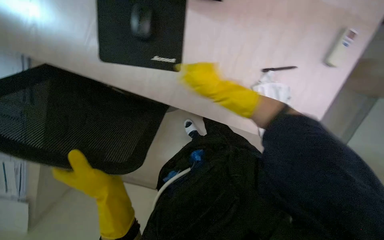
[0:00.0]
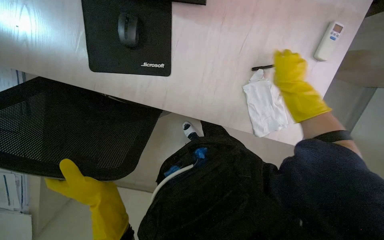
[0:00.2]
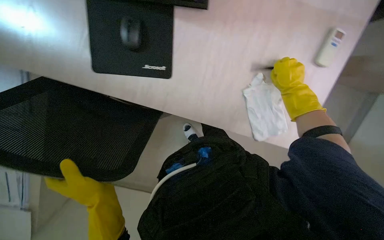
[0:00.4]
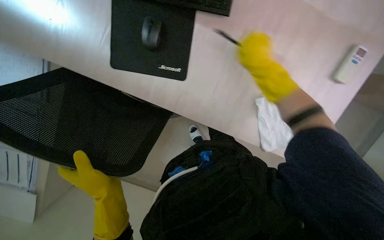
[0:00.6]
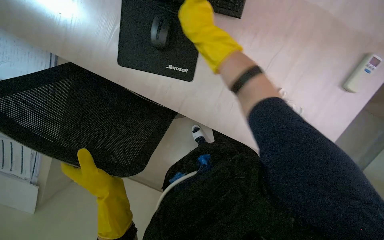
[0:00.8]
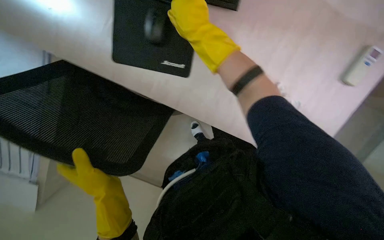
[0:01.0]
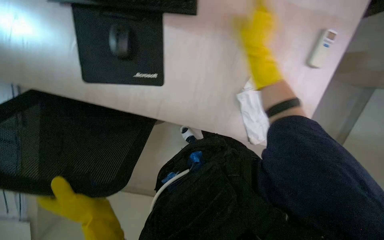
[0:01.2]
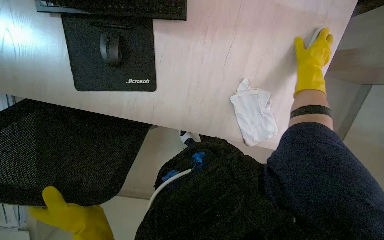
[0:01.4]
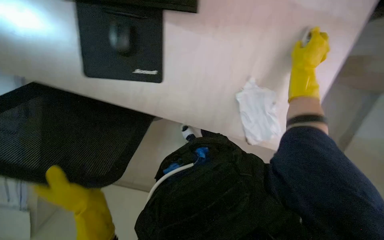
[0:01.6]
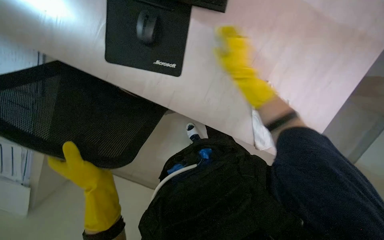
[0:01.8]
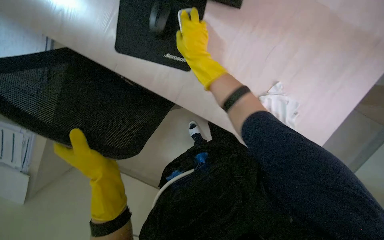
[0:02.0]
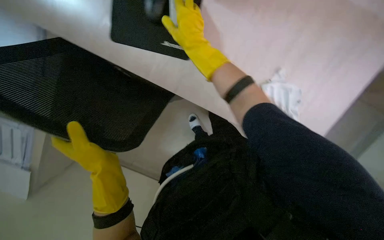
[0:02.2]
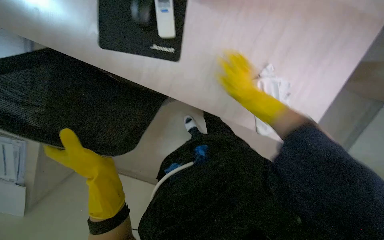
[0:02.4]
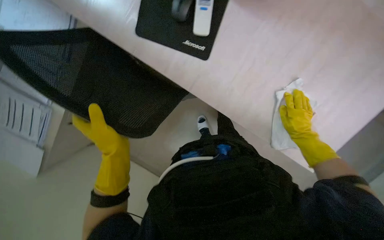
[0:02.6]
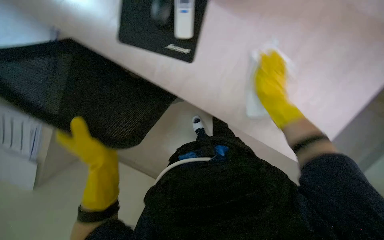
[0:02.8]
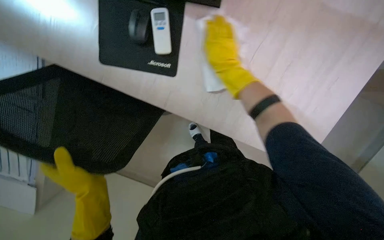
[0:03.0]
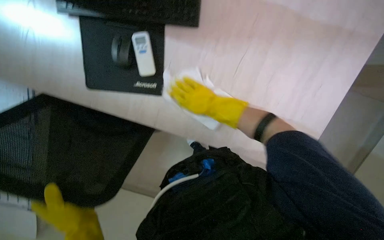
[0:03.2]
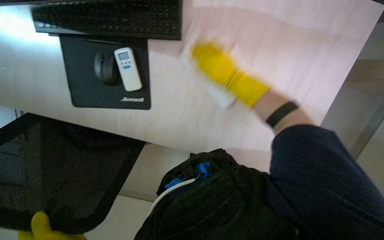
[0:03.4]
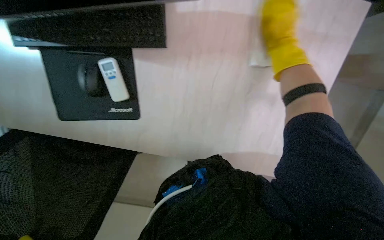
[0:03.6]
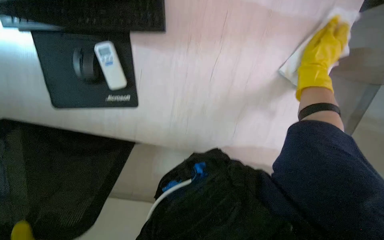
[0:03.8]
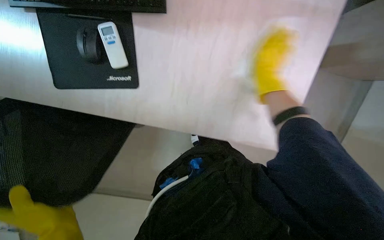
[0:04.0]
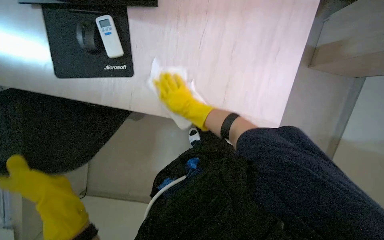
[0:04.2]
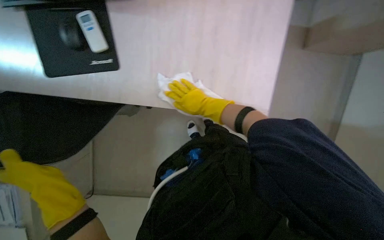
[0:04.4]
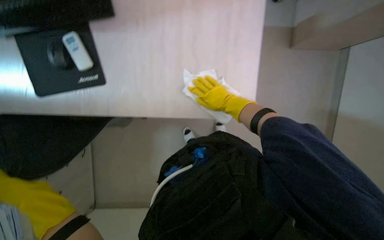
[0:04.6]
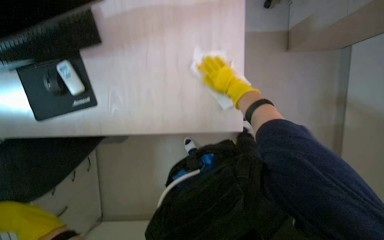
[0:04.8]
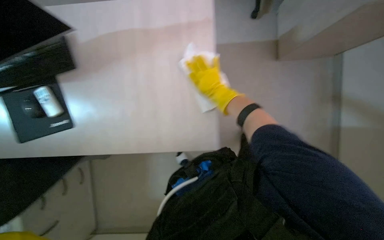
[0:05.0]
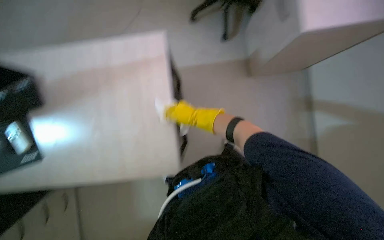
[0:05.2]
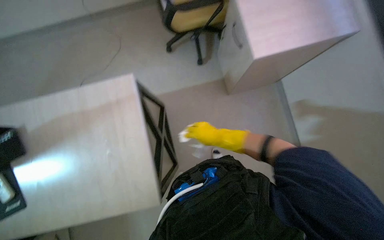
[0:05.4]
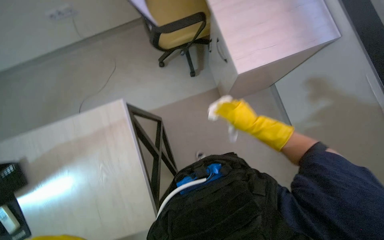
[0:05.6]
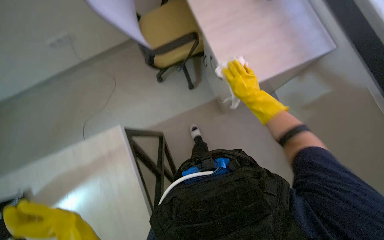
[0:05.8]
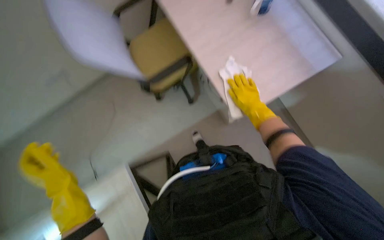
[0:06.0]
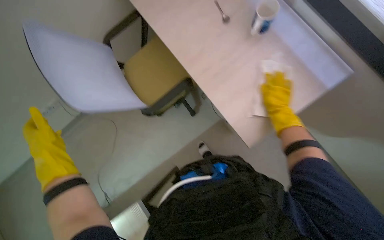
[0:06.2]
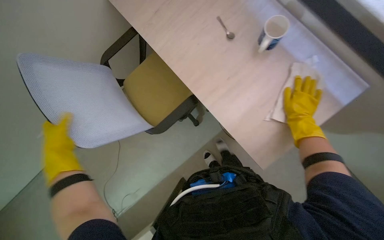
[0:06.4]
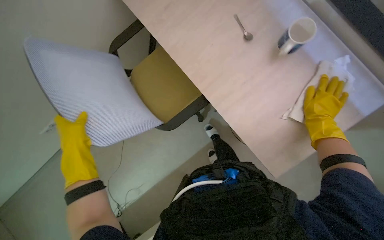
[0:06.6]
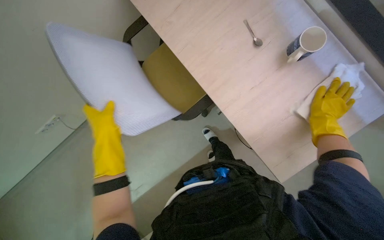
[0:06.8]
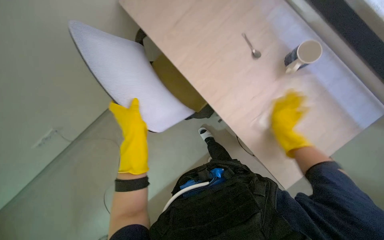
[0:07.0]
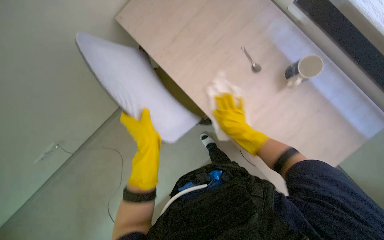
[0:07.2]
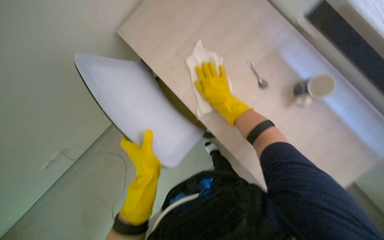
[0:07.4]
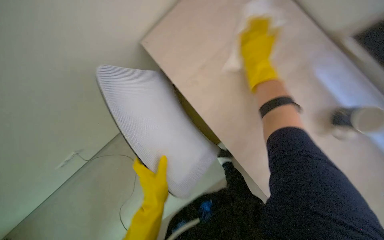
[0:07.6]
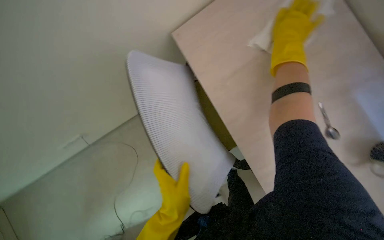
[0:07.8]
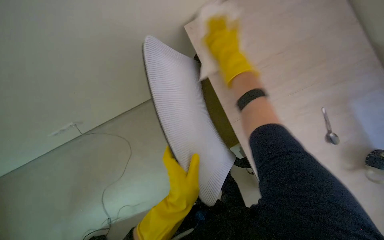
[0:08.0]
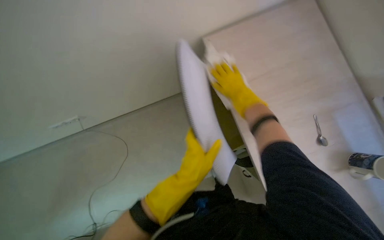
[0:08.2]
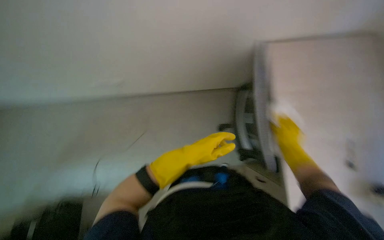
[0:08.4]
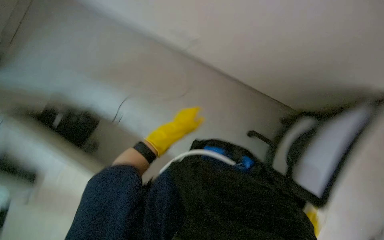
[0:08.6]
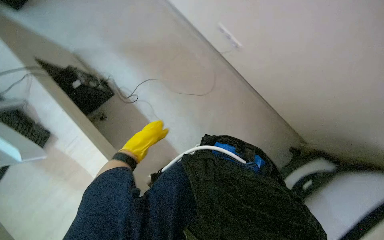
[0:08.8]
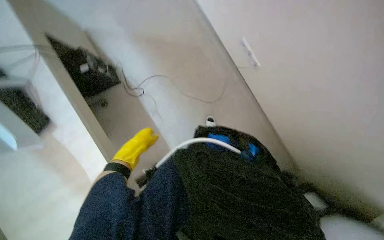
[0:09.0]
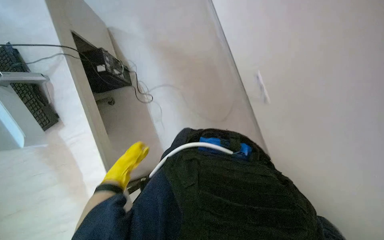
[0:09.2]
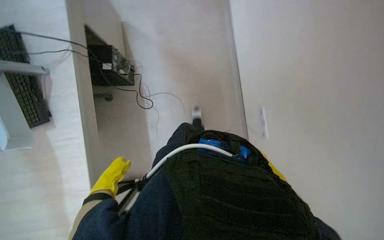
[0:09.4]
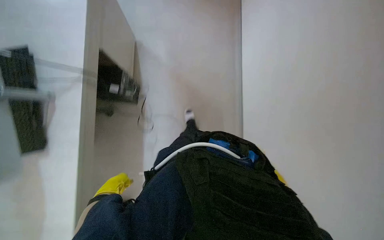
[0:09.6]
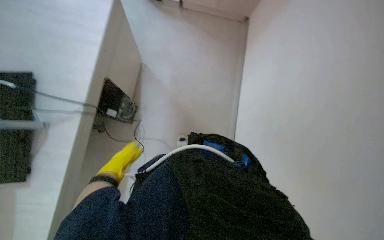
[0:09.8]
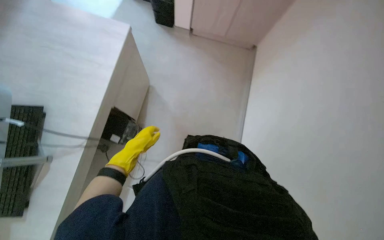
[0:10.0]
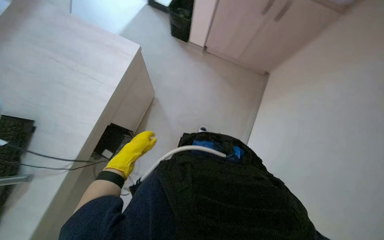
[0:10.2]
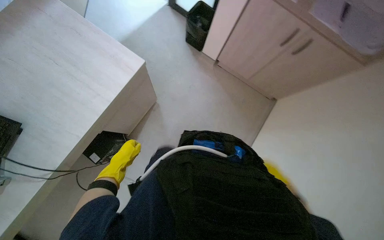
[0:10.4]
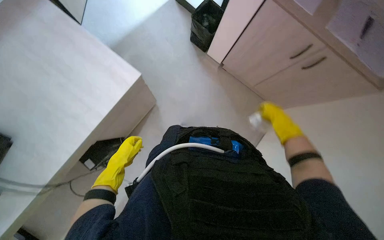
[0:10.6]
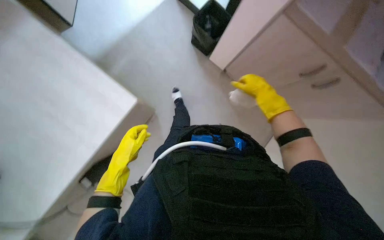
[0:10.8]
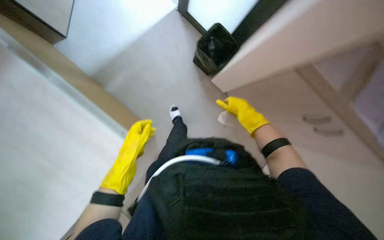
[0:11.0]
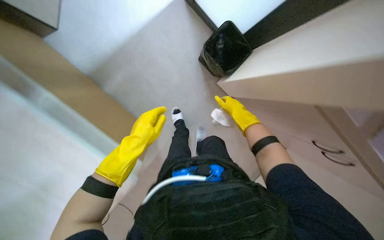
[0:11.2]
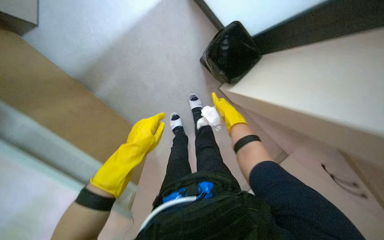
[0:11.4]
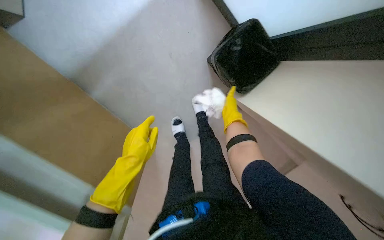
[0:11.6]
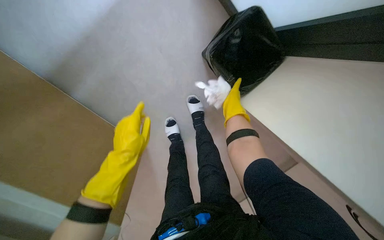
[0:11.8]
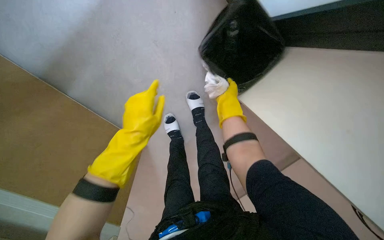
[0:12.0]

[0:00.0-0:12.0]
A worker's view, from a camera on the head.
Job: wiping surfaces.
The whole recording: Wiping office desk surface. The worker wipes the surface of an office desk with a white cloth.
0:00.0 to 0:01.6: The right hand moves left and right over some 35 cm, changing direction 2 times.
0:01.6 to 0:03.0: The right hand goes left and right, roughly 40 cm each way, reversing 2 times.
0:04.4 to 0:06.0: The view tilts some 15 degrees upward.
0:06.0 to 0:07.6: The right hand moves left and right over roughly 35 cm, changing direction 2 times.
0:07.6 to 0:09.0: The scene turns about 40 degrees clockwise in the picture. The left hand is displaced to the left and farther from the camera by about 30 cm.
0:09.0 to 0:10.4: The camera is carried approximately 1 m. The view tips upward by approximately 15 degrees. The scene rotates clockwise by about 65 degrees.
0:10.4 to 0:12.0: The left hand shifts approximately 40 cm up the picture and to the right.

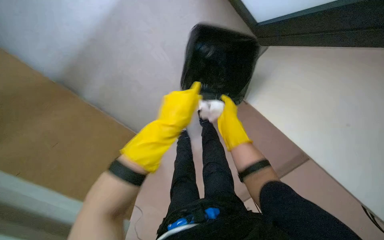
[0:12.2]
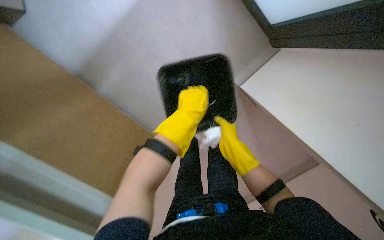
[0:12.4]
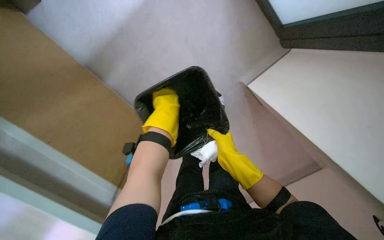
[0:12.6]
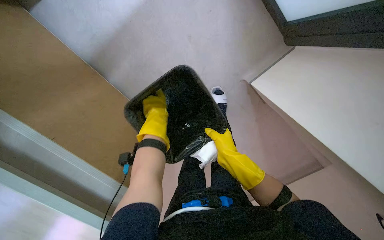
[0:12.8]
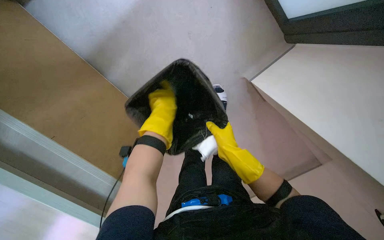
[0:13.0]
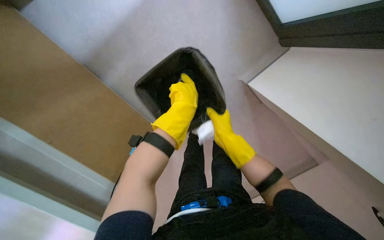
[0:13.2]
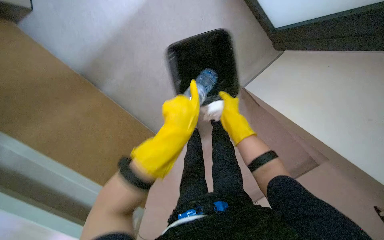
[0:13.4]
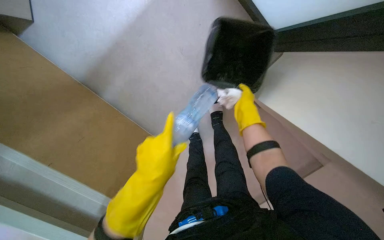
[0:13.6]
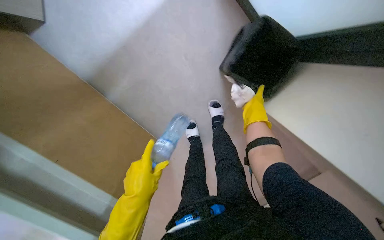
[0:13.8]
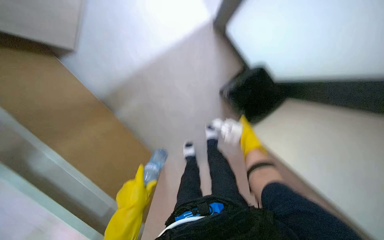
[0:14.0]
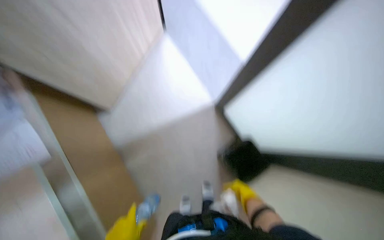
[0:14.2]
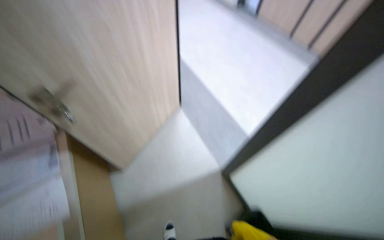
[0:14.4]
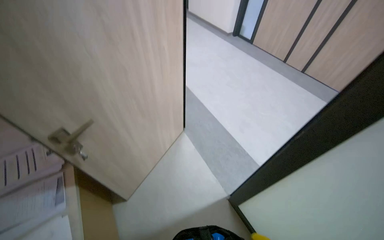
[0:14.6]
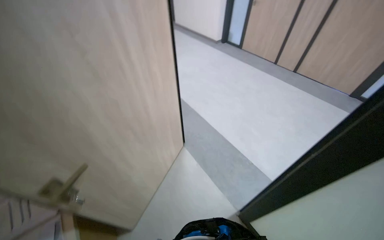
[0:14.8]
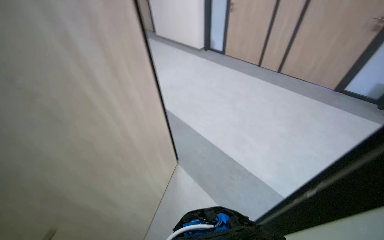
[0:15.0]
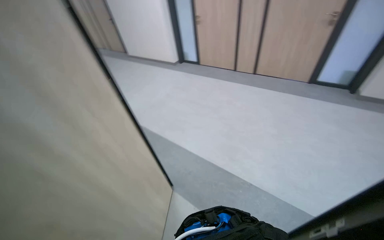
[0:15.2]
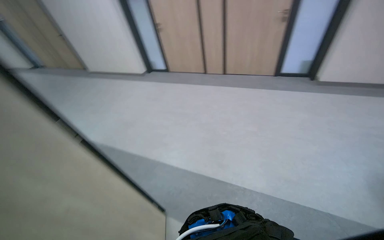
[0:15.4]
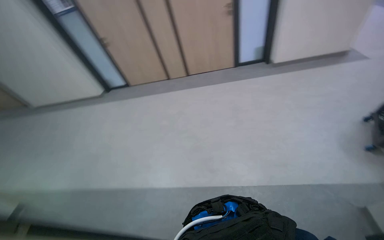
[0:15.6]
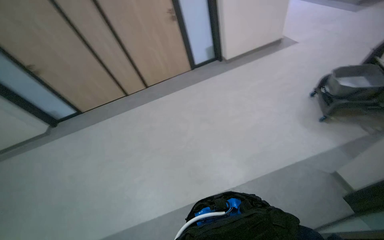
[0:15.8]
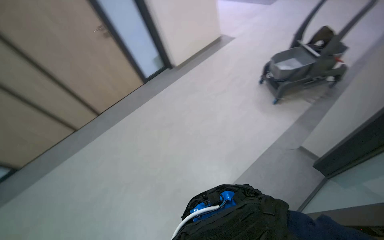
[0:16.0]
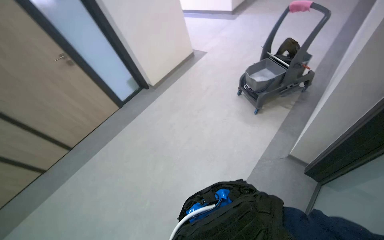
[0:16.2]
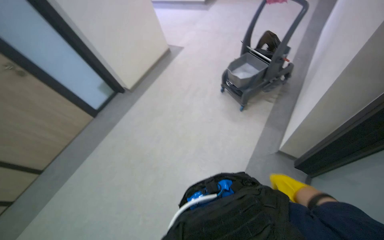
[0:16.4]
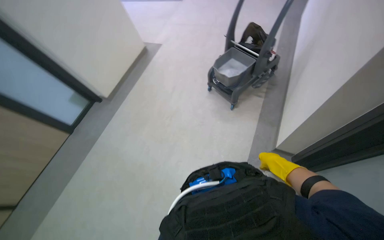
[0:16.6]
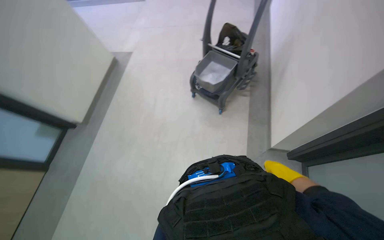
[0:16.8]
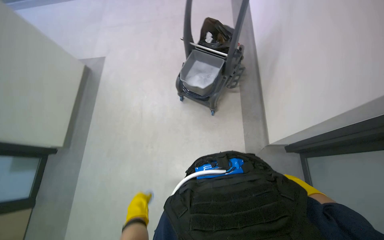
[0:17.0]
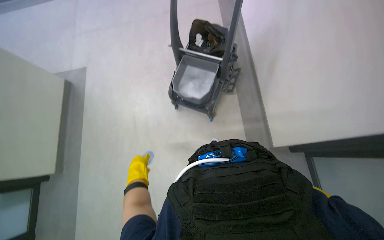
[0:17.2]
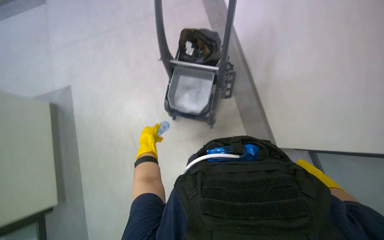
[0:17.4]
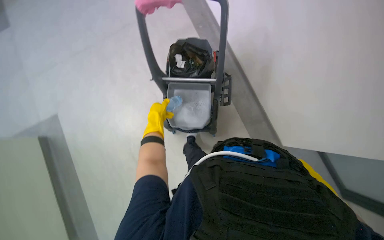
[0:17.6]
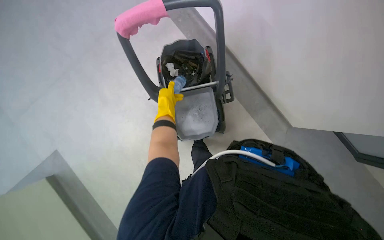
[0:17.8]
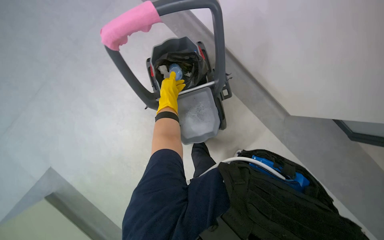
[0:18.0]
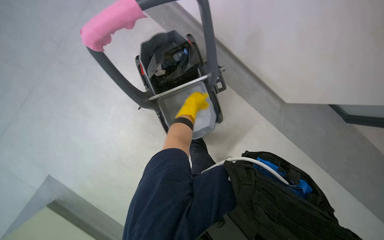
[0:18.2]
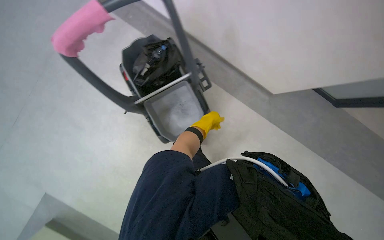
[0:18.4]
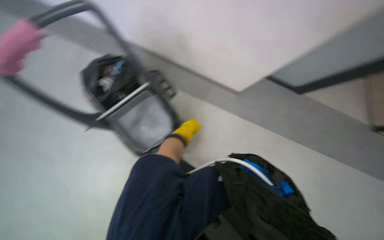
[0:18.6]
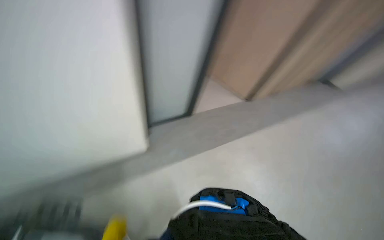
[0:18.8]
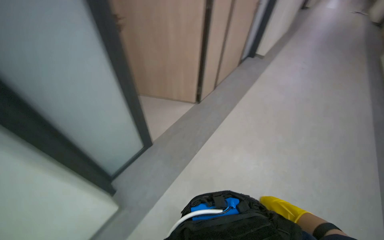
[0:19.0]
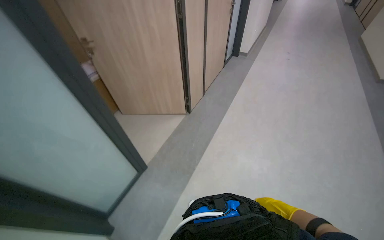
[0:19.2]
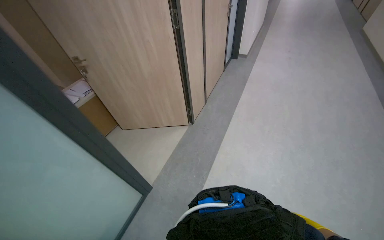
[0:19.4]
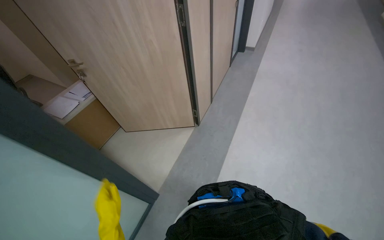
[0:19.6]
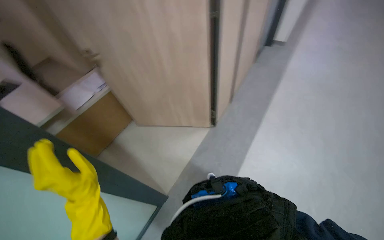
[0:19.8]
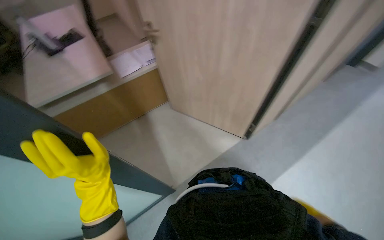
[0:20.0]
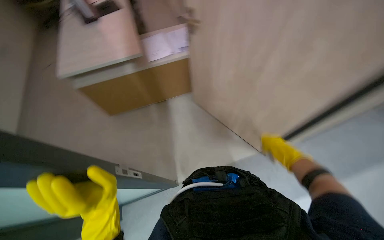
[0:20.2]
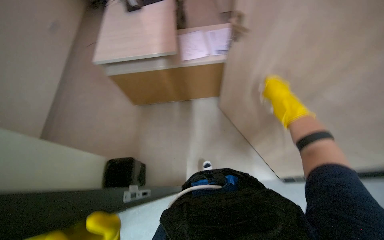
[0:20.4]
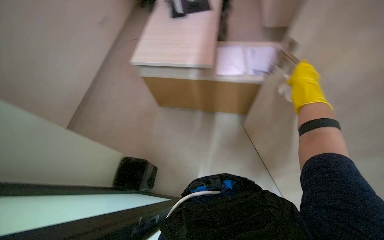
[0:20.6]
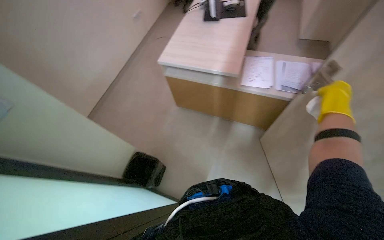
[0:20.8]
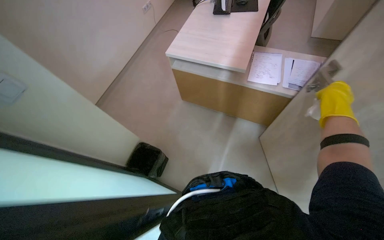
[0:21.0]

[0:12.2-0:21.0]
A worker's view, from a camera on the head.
Job: wiping surfaces.
The whole recording: Wiping office desk surface. The worker wipes the surface of an office desk with a white cloth.
0:12.2 to 0:13.6: The right hand moves about 10 cm down the picture and comes back; the left hand travels down the picture by some 20 cm.
0:13.6 to 0:15.2: The camera is carried some 70 cm. The wearer looks some 45 degrees further upward.
0:15.2 to 0:16.6: The wearer moves about 80 cm. The wearer looks about 95 degrees further to the right. The view tilts approximately 20 degrees upward.
0:16.6 to 0:18.0: The head travels about 1 m. The head rotates roughly 55 degrees to the right. The view tilts some 15 degrees downward.
0:18.0 to 0:19.6: The head travels approximately 60 cm. The head turns to the right by roughly 65 degrees.
0:19.6 to 0:21.0: The wearer moves roughly 80 cm. The wearer looks some 85 degrees further to the left. The view tips downward by about 20 degrees.
